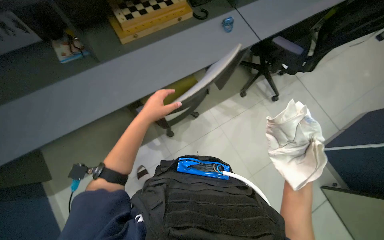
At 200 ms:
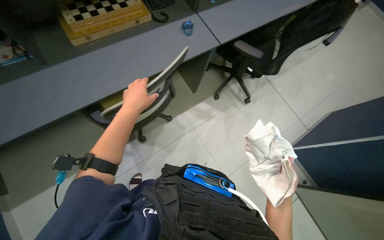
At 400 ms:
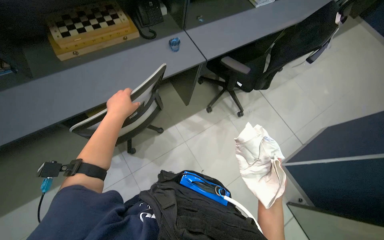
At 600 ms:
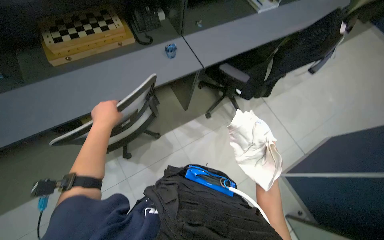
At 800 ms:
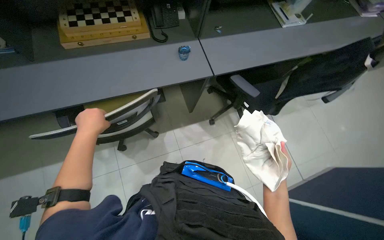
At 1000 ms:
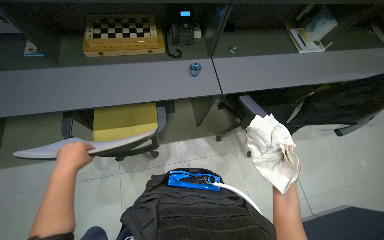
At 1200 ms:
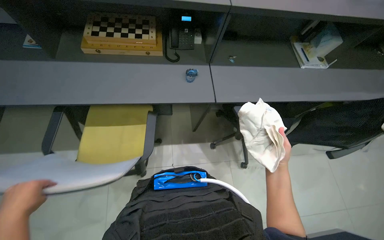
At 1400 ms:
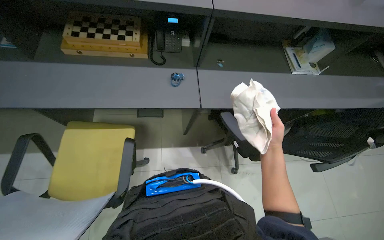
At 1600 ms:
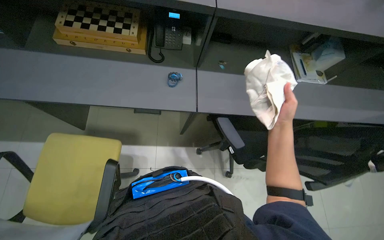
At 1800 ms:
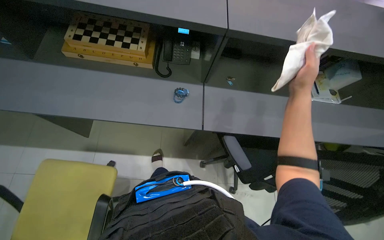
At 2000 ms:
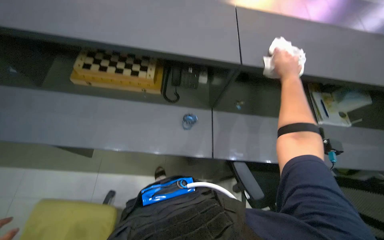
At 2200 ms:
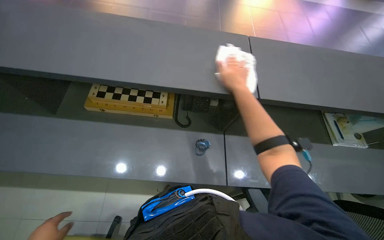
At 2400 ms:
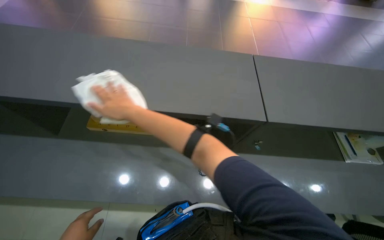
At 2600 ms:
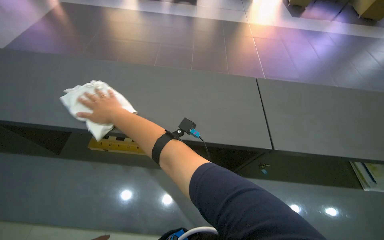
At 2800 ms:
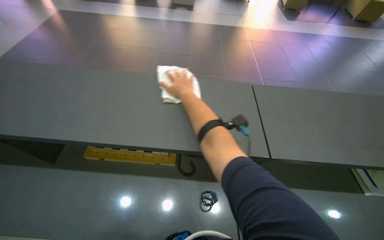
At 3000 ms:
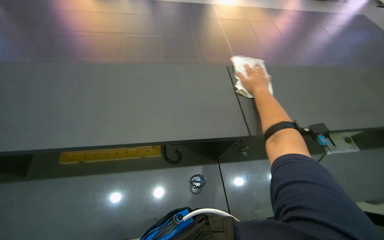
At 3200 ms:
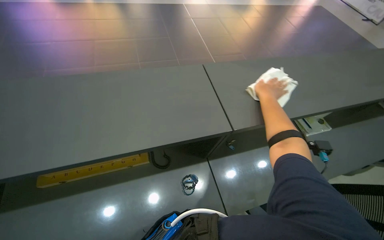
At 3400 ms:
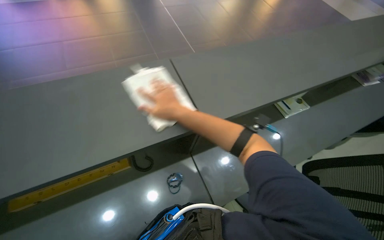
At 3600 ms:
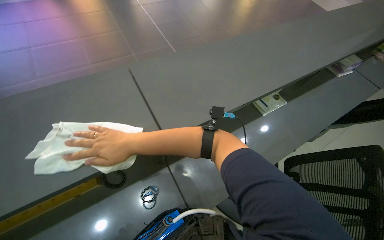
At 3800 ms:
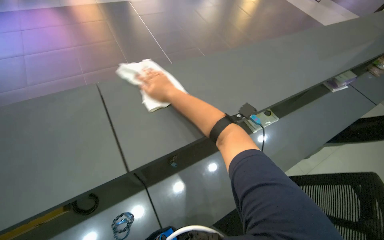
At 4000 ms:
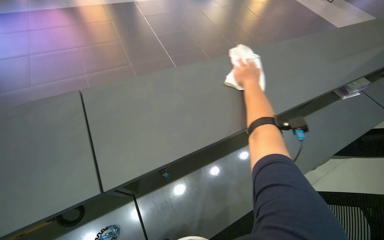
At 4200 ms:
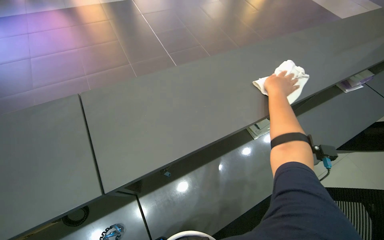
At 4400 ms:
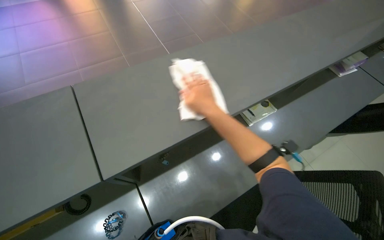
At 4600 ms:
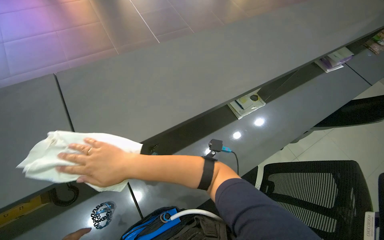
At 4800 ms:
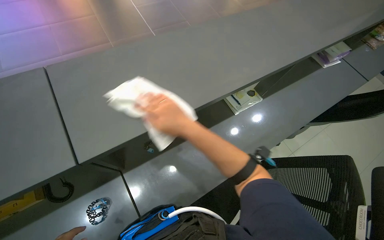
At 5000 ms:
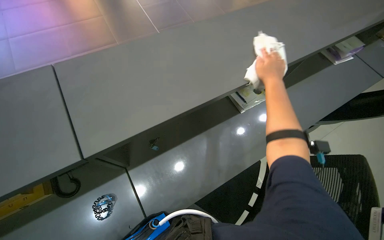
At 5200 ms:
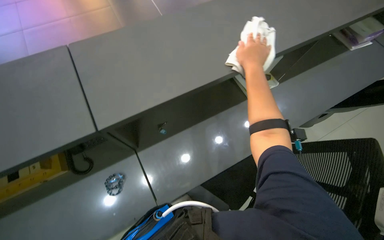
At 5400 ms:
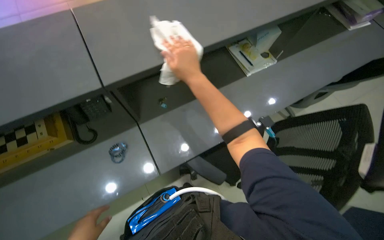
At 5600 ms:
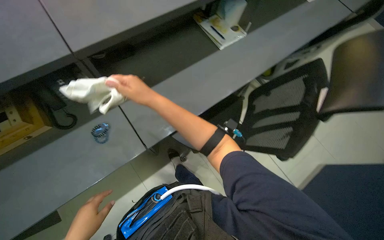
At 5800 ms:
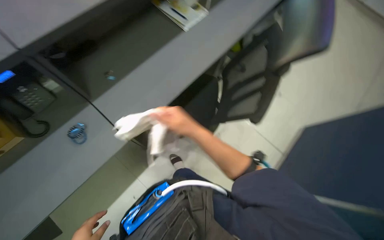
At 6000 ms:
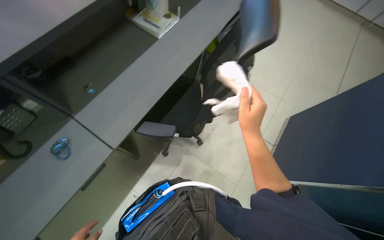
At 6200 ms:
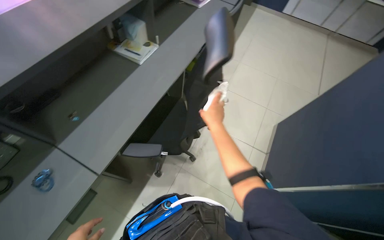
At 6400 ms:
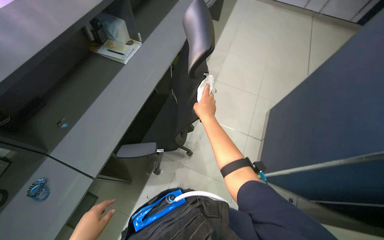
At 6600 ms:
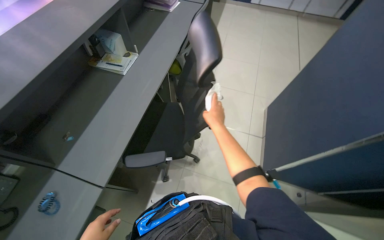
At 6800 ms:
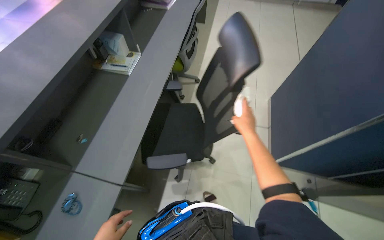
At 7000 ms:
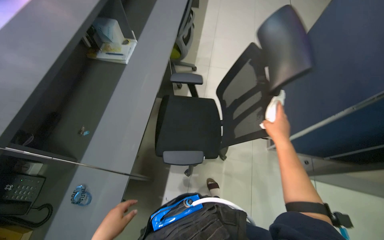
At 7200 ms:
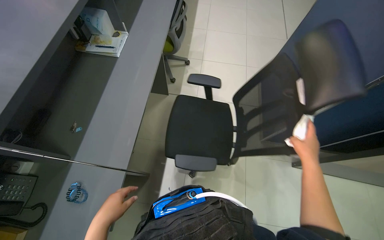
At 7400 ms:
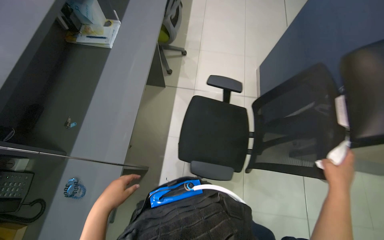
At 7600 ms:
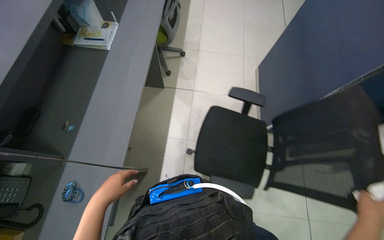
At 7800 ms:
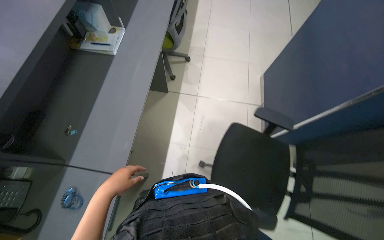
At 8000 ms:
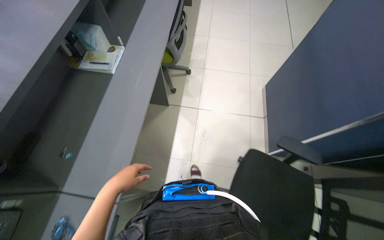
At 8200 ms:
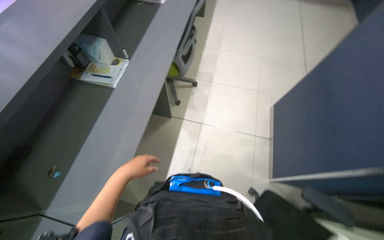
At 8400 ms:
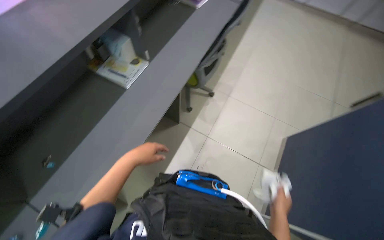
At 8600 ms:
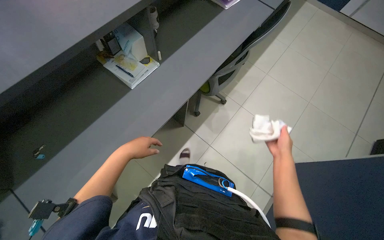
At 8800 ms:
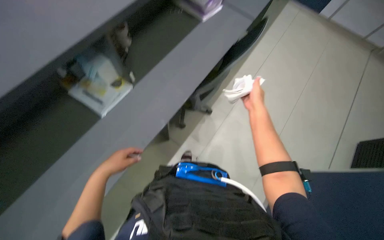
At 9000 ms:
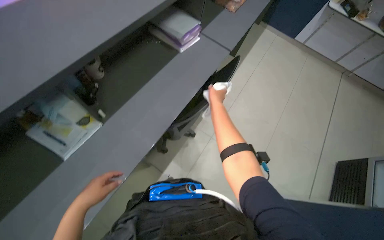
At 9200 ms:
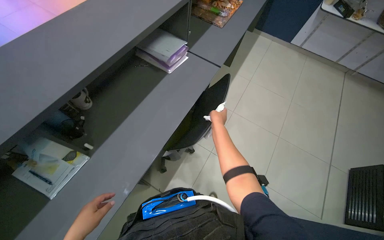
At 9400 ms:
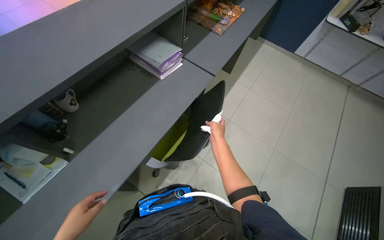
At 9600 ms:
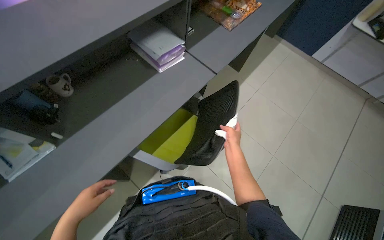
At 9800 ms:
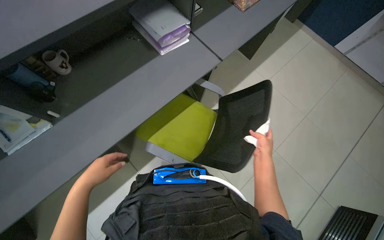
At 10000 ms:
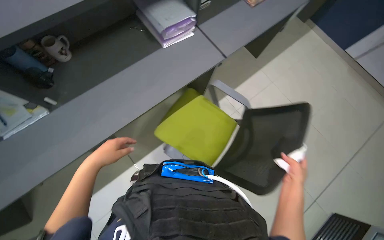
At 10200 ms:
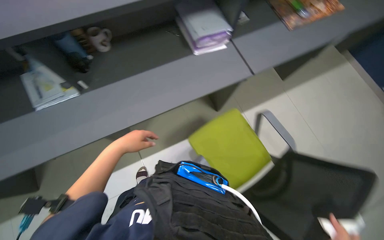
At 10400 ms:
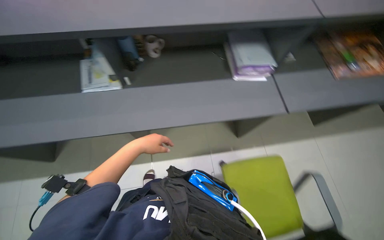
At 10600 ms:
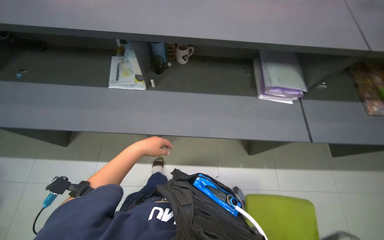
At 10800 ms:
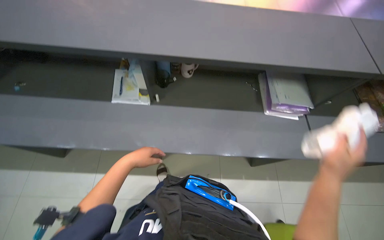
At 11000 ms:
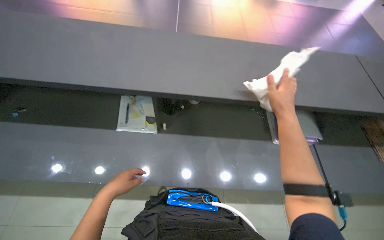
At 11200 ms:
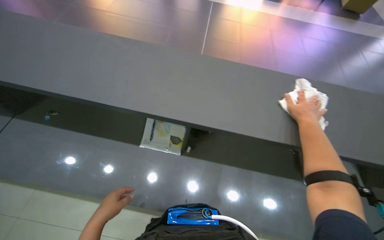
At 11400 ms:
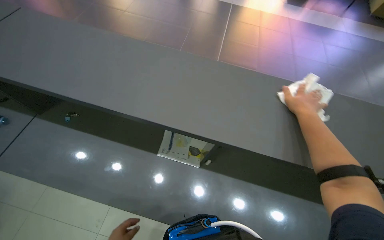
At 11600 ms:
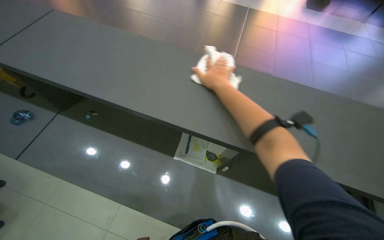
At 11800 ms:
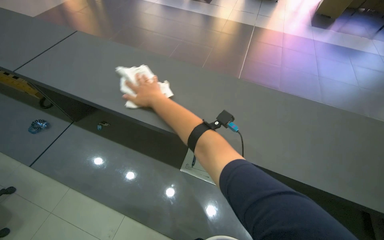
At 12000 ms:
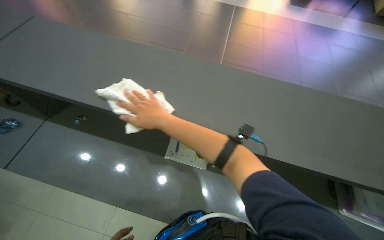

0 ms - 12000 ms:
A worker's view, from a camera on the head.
Job: wiping surfaces.
The whole recording: Wiping office counter. The worker wipes the long office counter with a white cloth.
0 ms - 1600 ms: The head travels to the right, approximately 70 cm. The scene rotates clockwise by about 30 degrees.
1600 ms - 3000 ms: The camera travels some 40 cm.
3000 ms - 4400 ms: The camera is carried about 40 cm.
4400 ms - 6000 ms: The wearer moves roughly 50 cm.
6000 ms - 7600 ms: Everything in view rotates approximately 30 degrees counterclockwise. The right hand goes about 50 cm down the picture and to the right.
7600 ms - 9000 ms: The head travels about 70 cm. The scene rotates clockwise by approximately 30 degrees.
9000 ms - 10400 ms: The camera is carried some 60 cm. The head turns to the left by approximately 45 degrees.
10400 ms - 12000 ms: The view tips upward by approximately 20 degrees.

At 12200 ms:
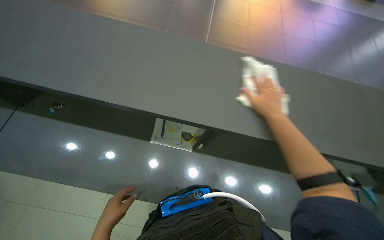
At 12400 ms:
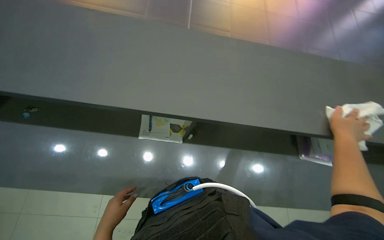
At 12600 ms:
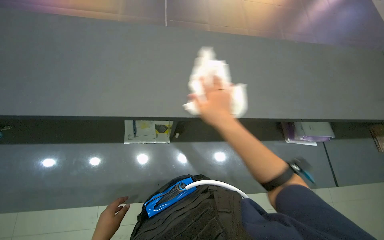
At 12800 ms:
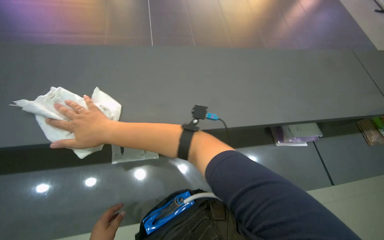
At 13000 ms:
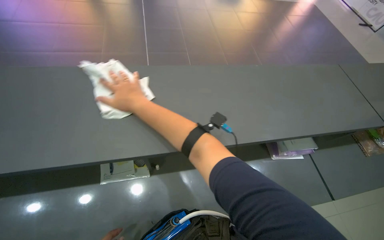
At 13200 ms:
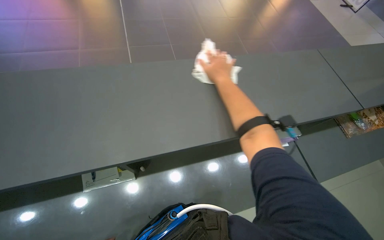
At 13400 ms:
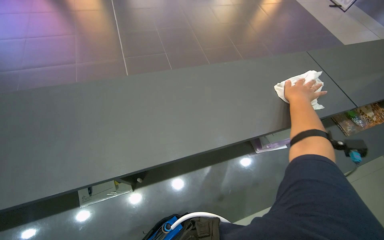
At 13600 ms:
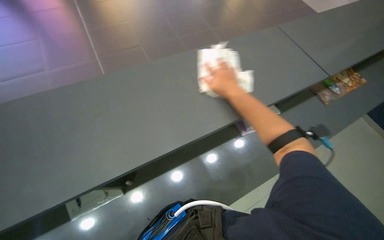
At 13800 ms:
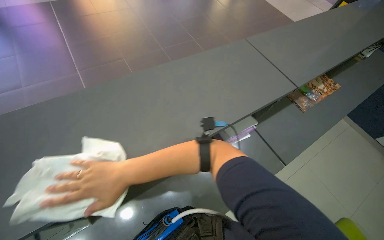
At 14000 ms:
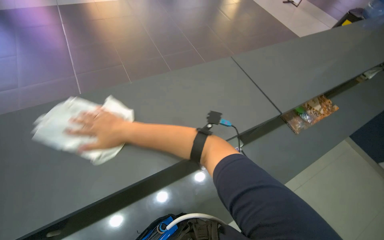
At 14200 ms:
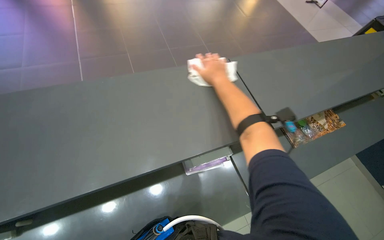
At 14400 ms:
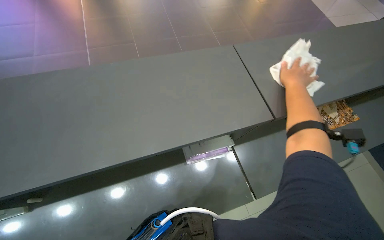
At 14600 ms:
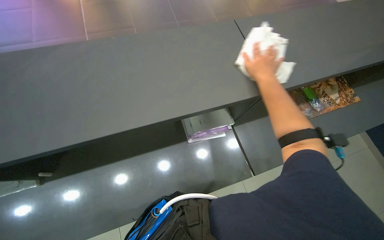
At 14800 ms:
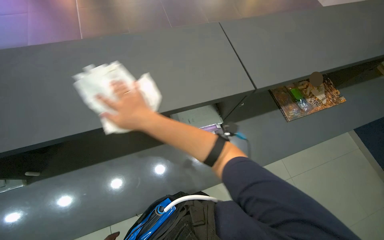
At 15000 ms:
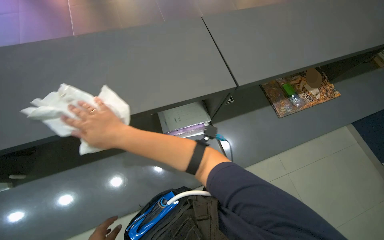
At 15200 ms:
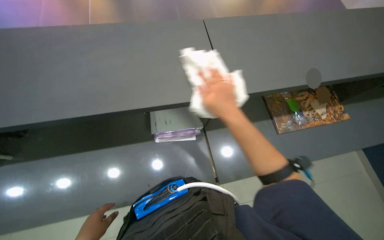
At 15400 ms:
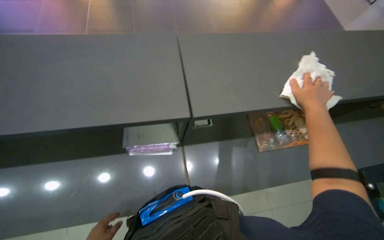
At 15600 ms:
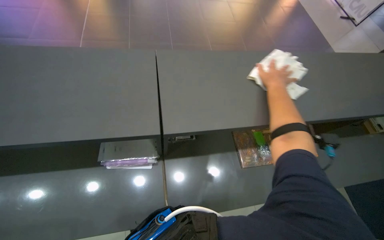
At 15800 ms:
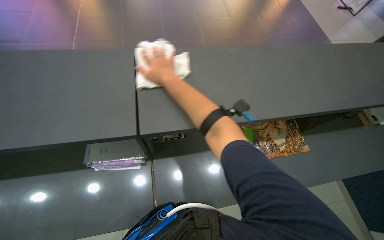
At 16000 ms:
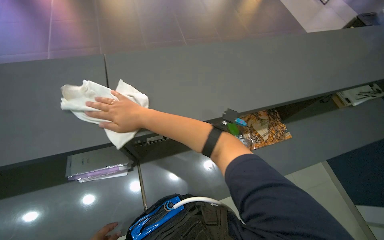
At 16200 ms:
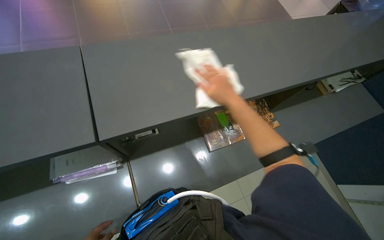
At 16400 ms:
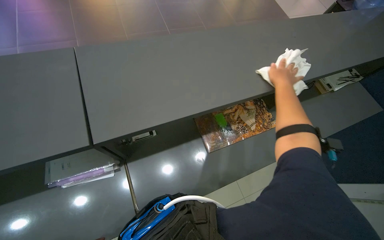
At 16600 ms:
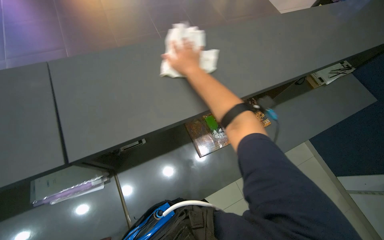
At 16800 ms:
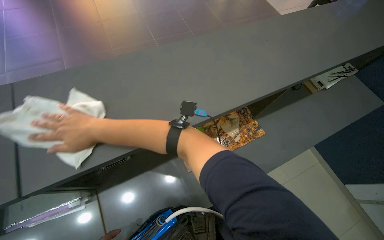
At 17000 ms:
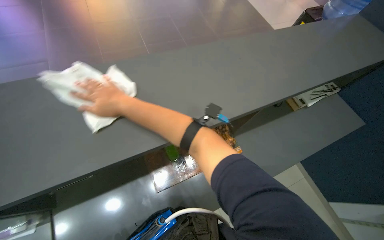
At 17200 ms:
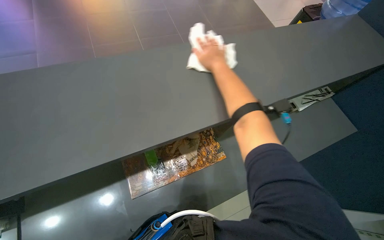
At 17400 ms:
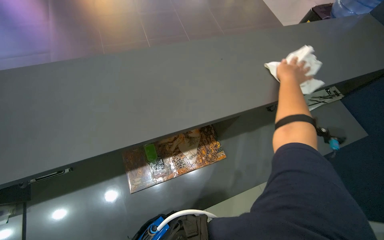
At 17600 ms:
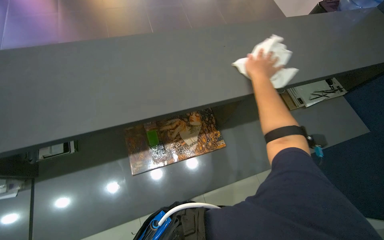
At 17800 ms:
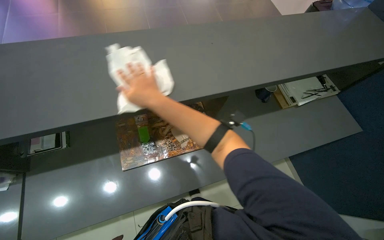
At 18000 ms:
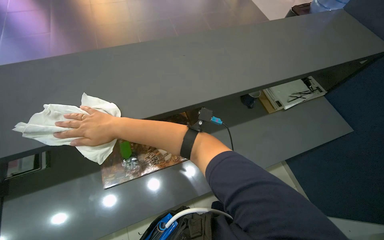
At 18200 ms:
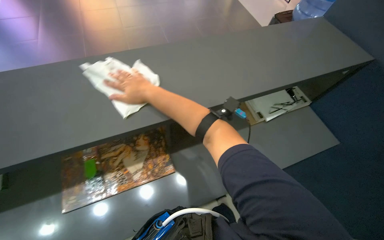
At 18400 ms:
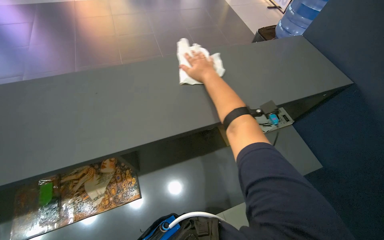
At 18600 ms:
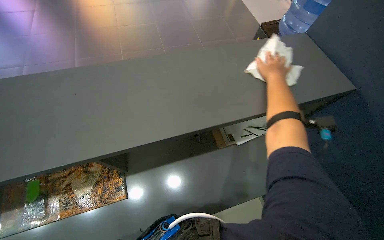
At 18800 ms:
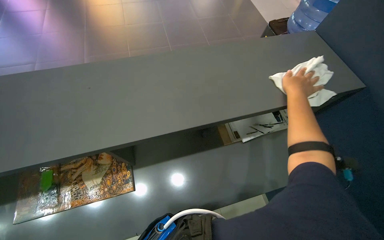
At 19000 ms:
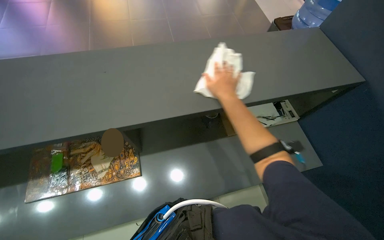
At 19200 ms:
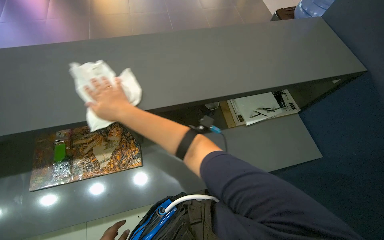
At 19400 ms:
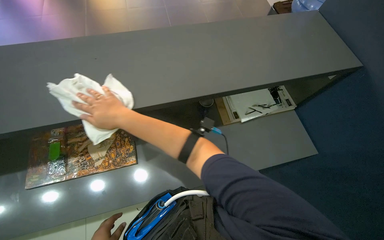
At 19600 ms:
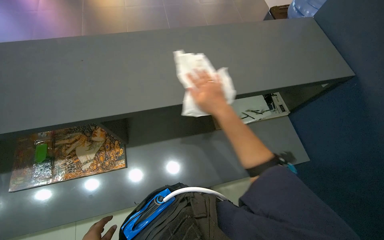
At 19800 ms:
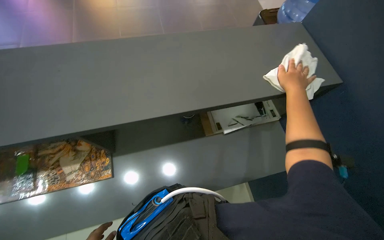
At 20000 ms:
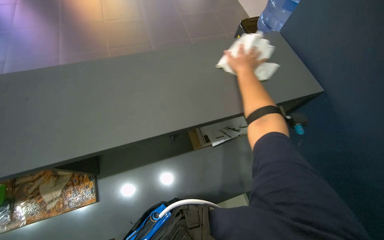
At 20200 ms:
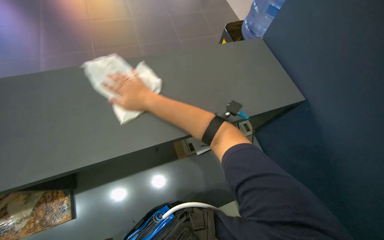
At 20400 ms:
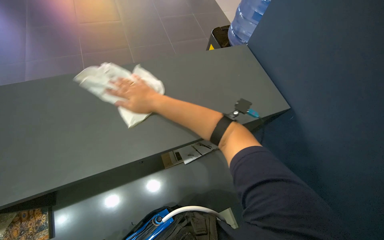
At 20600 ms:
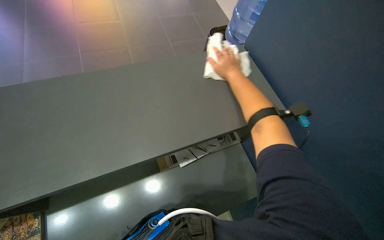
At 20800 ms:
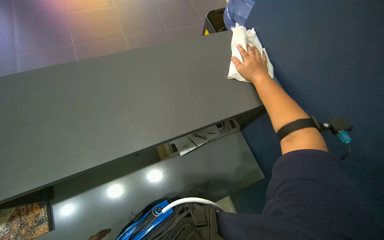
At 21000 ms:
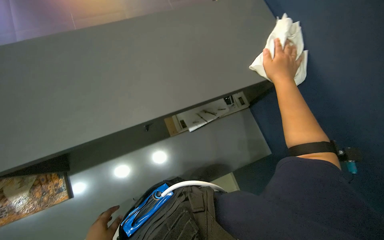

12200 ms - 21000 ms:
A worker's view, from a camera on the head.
Job: wiping surfaces.
The whole recording: Wiping office counter. The worker wipes the long office counter with a white cloth.
12200 ms - 13600 ms: The wearer looks roughly 35 degrees further to the right. The right hand swings left and right, about 50 cm each way, with 2 reversals.
15200 ms - 16600 ms: The wearer's head swings about 20 degrees to the right. The right hand moves left and right over some 50 cm, changing direction 3 times.
16600 ms - 18000 ms: The camera travels to the right, roughly 50 cm.
18000 ms - 19600 ms: The wearer moves to the right, approximately 40 cm.
19600 ms - 21000 ms: The right hand goes left and right, about 40 cm each way, reversing 2 times.
